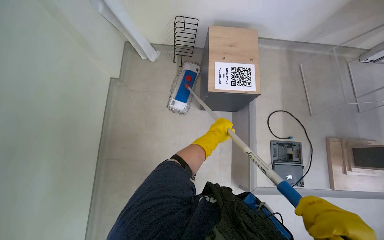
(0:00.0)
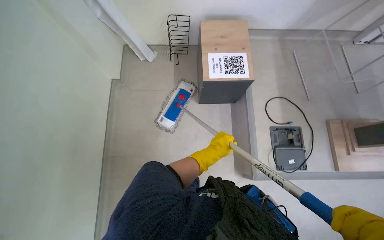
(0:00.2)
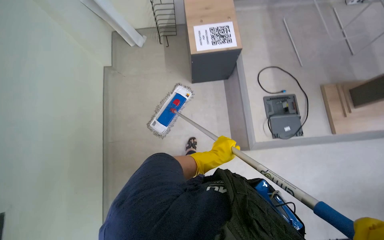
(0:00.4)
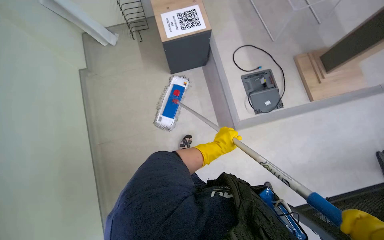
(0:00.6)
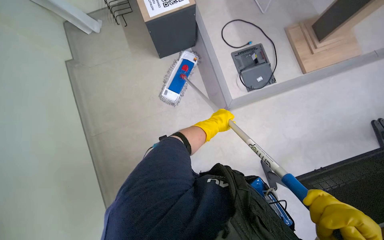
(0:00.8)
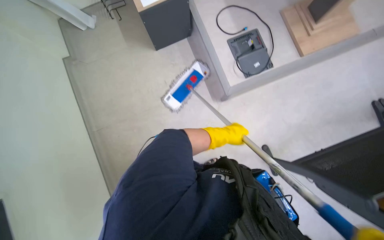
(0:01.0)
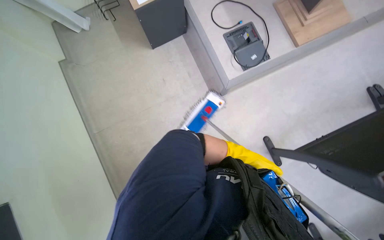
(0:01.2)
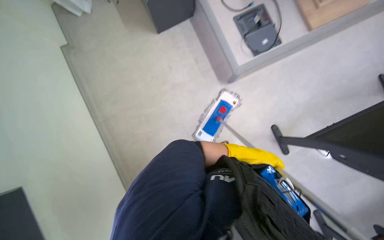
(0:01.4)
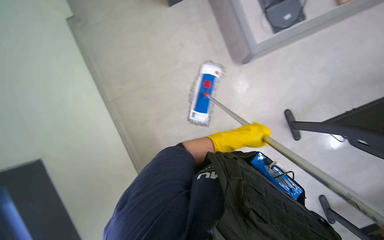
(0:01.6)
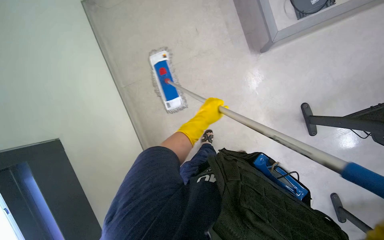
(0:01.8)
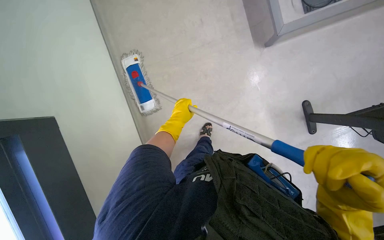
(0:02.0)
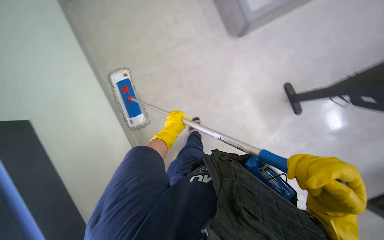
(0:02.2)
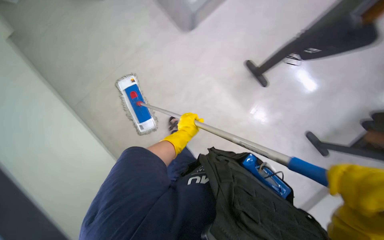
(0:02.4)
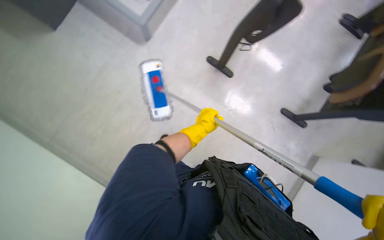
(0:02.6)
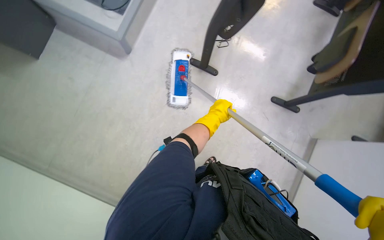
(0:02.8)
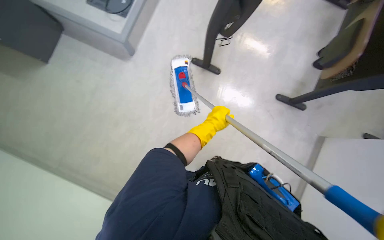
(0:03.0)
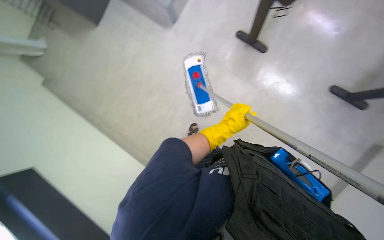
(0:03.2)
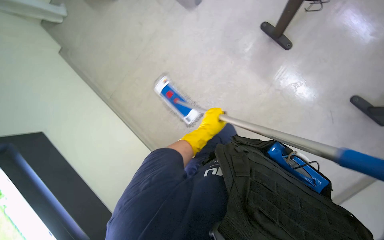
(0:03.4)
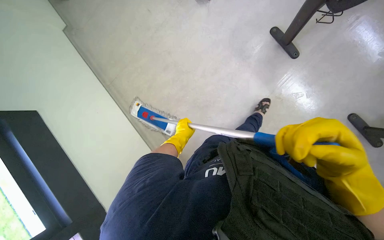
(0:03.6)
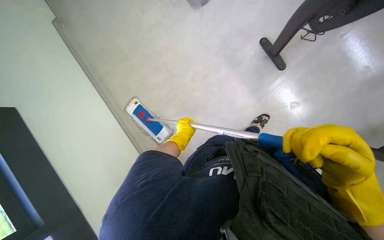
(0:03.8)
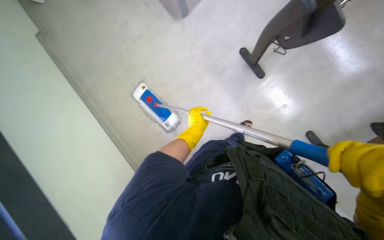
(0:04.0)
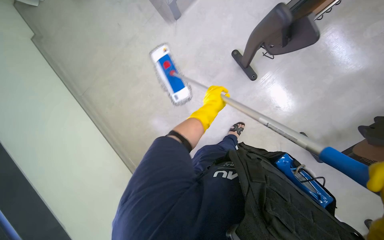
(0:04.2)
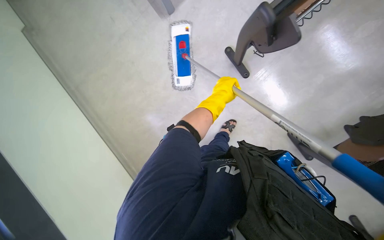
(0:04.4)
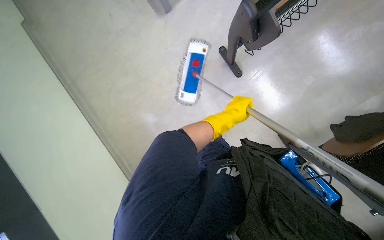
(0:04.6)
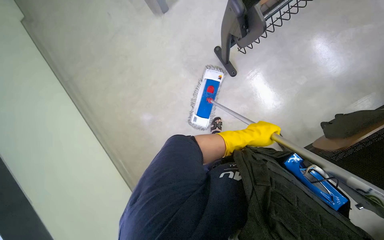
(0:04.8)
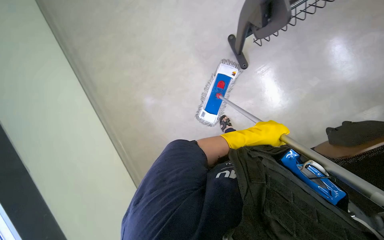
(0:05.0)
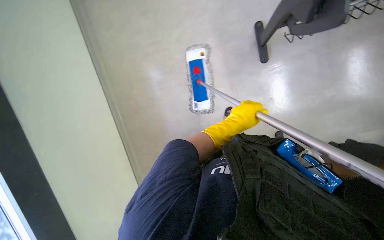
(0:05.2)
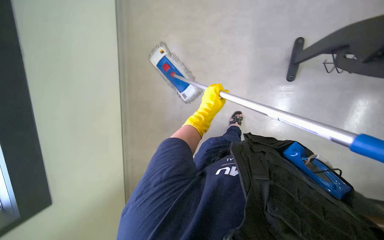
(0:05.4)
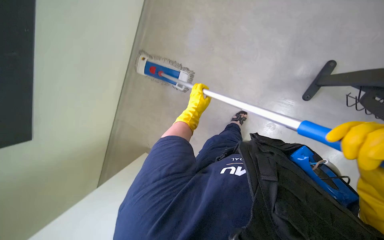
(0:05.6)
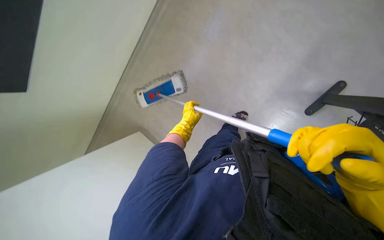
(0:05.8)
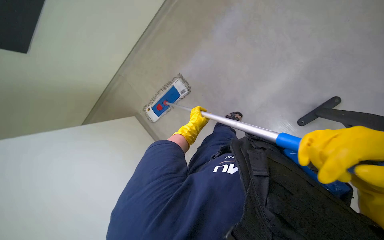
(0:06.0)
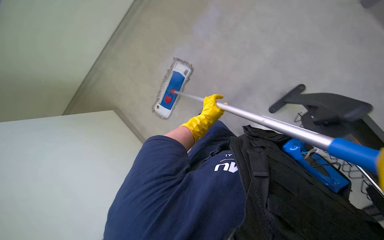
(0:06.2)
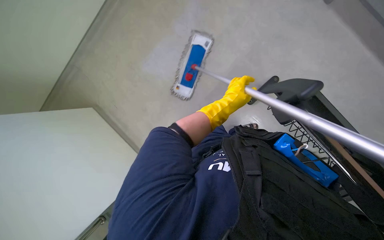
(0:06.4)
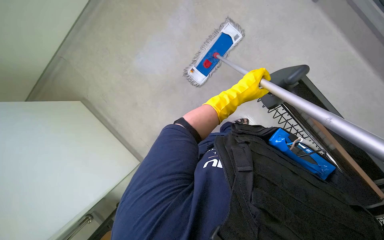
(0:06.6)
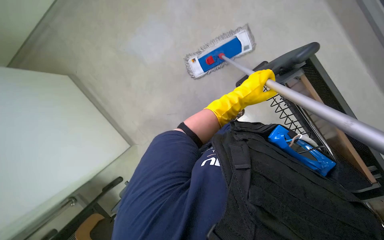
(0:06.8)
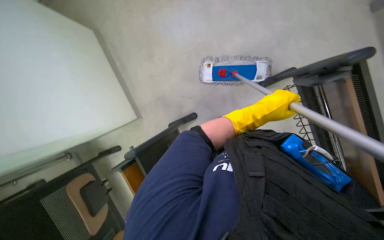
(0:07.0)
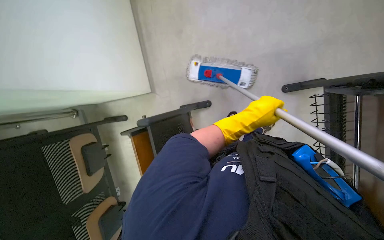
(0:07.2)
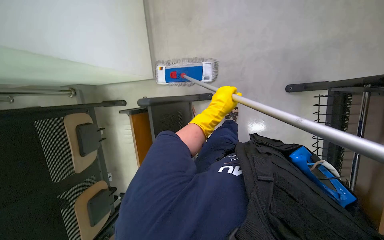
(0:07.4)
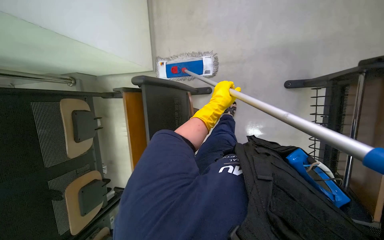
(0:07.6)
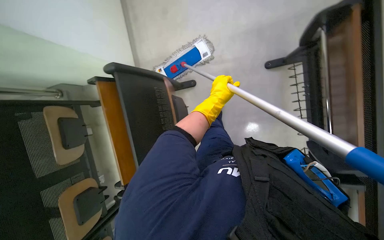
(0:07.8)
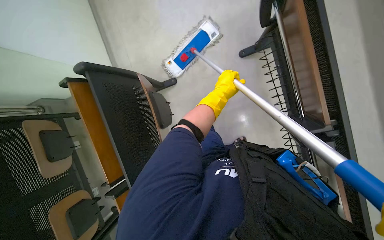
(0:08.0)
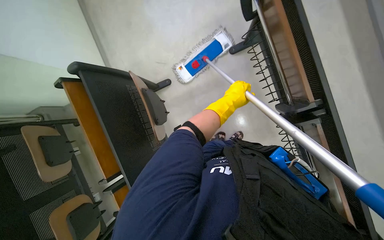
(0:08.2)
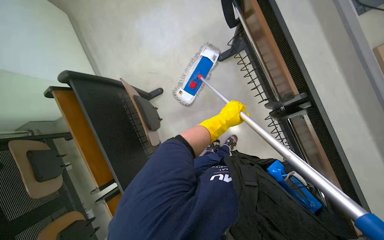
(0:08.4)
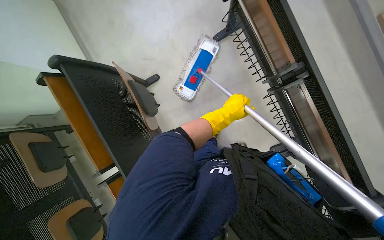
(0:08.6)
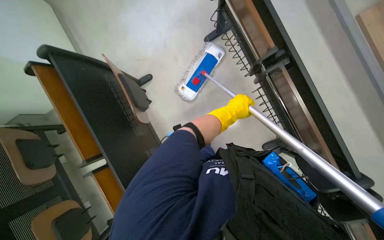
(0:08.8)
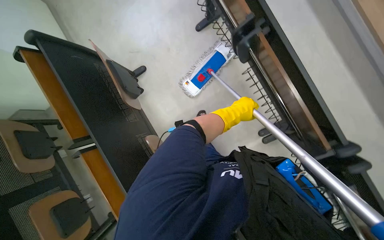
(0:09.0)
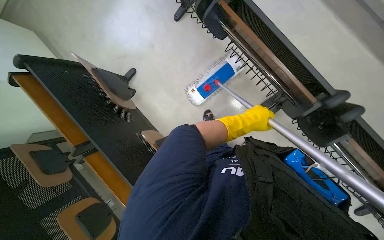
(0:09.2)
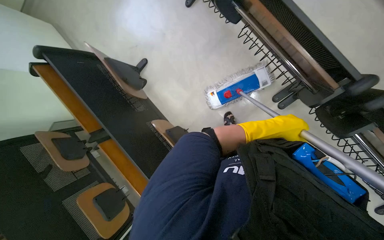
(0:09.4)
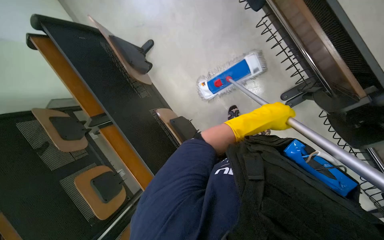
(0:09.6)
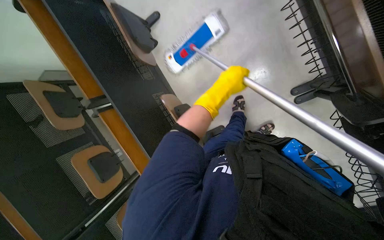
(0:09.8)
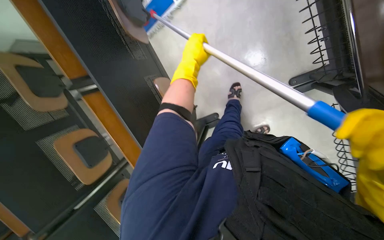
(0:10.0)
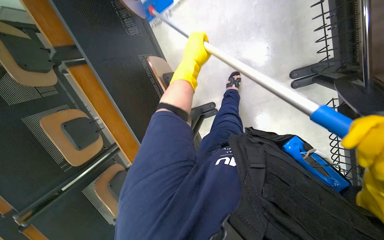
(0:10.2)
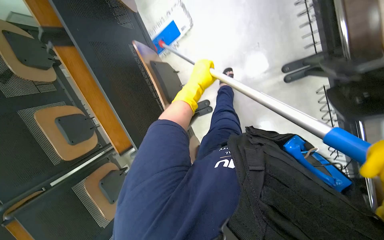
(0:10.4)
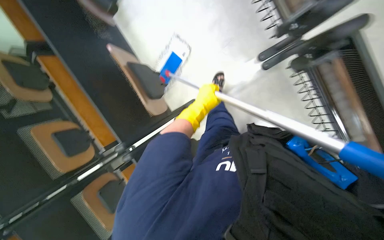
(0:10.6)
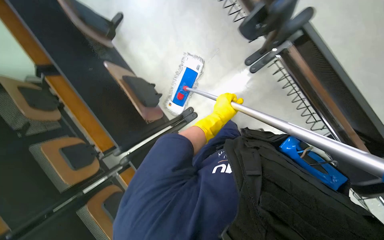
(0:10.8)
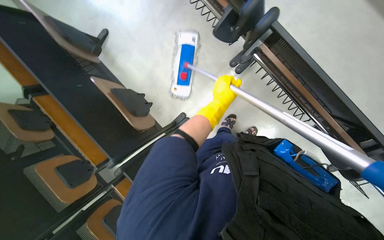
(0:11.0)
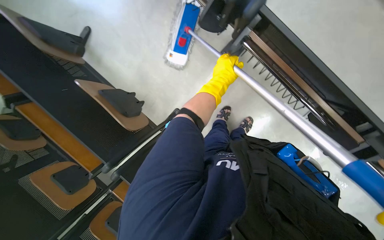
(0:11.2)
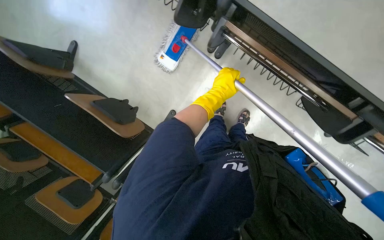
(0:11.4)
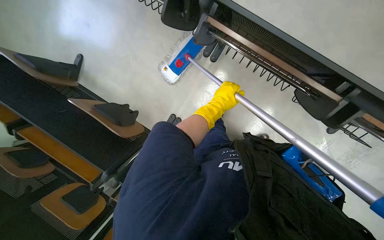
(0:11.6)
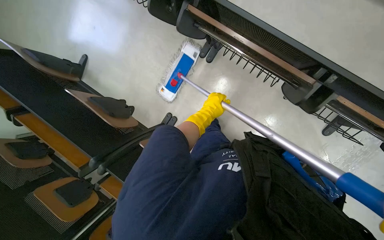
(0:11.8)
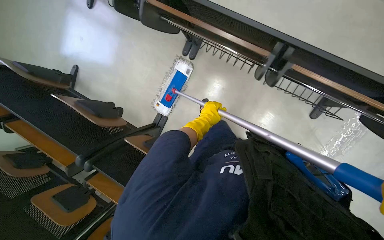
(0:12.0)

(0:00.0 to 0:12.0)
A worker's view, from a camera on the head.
Job: mopping floor.
The whole recording: Mopping lecture hall floor. The worker mops the floor in the lecture hall, moving chairs and other items as needed to clean the area.
0:00.0 - 0:01.6: The camera is carried approximately 50 cm. The camera pitches downward, by roughly 15 degrees. Everything in view rotates roughly 30 degrees counterclockwise.
0:03.0 - 0:04.4: The left hand goes farther from the camera and returns, roughly 10 cm each way.
0:04.4 - 0:06.0: The left hand moves to the left, down the picture and farther from the camera, about 20 cm.
0:06.0 - 0:07.6: The left hand moves nearer to the camera and to the right, approximately 20 cm.
0:07.6 - 0:09.0: The left hand shifts approximately 20 cm to the right.
0:09.0 - 0:10.4: The camera pitches downward, by some 25 degrees. The left hand moves to the left, approximately 15 cm.
0:10.4 - 0:12.0: The wearer moves roughly 50 cm. The scene turns approximately 25 degrees counterclockwise in the picture.

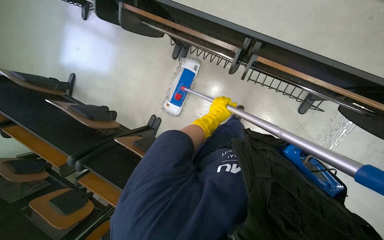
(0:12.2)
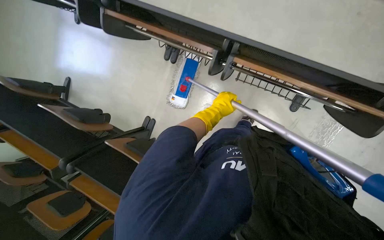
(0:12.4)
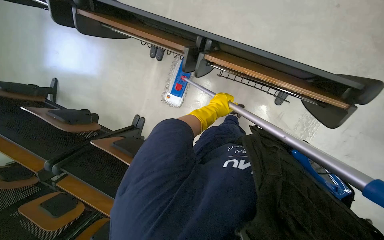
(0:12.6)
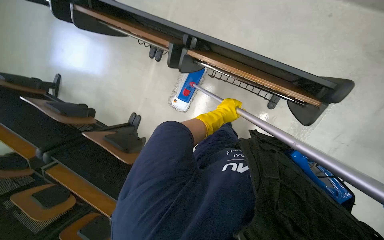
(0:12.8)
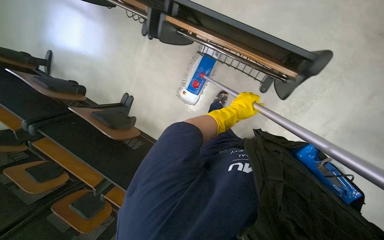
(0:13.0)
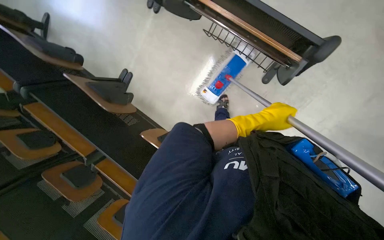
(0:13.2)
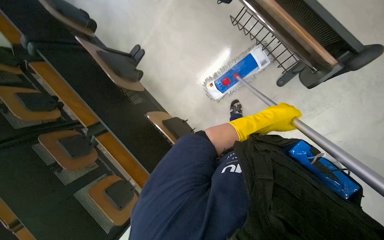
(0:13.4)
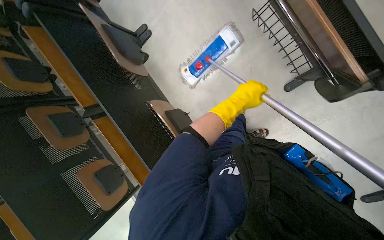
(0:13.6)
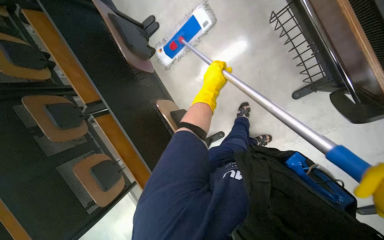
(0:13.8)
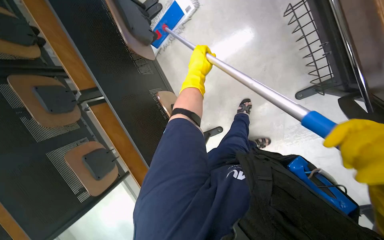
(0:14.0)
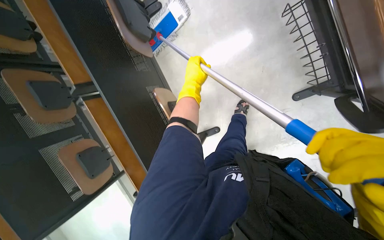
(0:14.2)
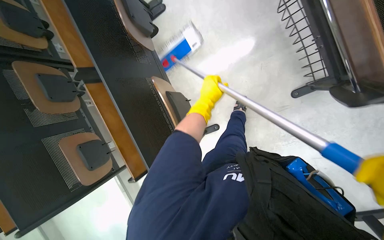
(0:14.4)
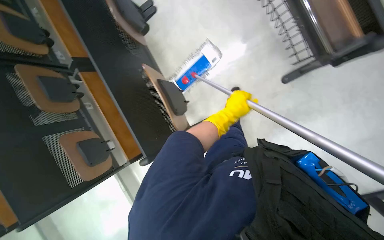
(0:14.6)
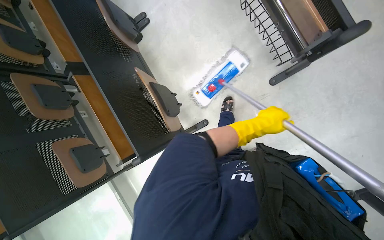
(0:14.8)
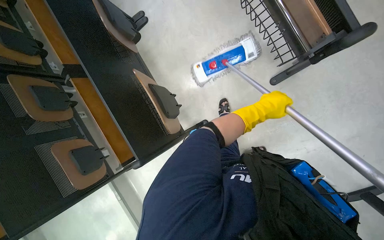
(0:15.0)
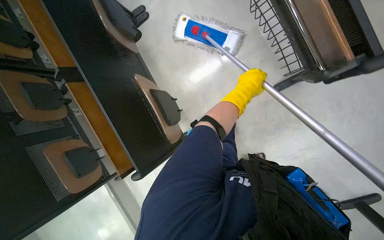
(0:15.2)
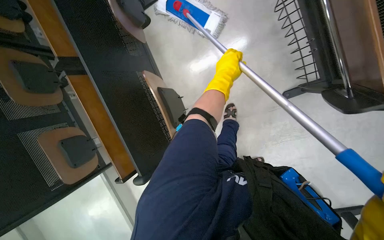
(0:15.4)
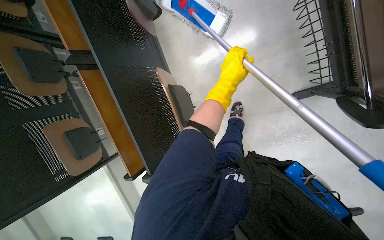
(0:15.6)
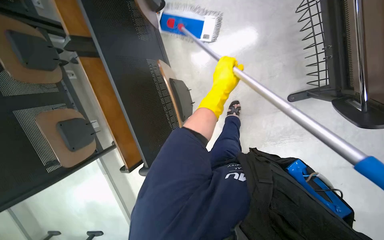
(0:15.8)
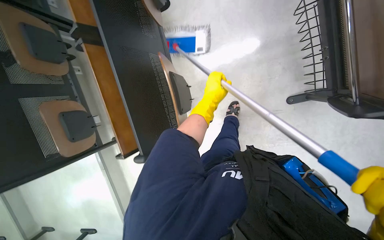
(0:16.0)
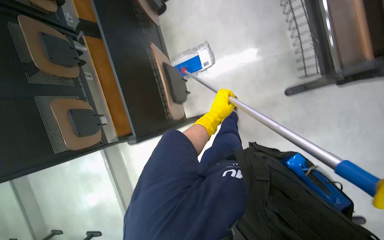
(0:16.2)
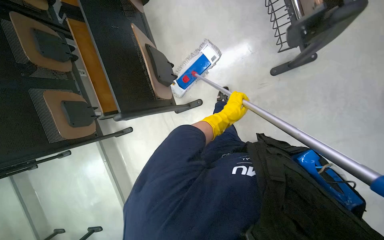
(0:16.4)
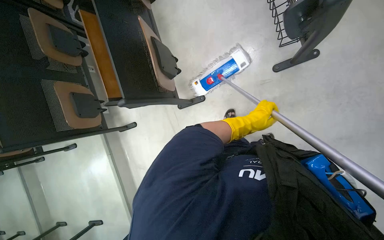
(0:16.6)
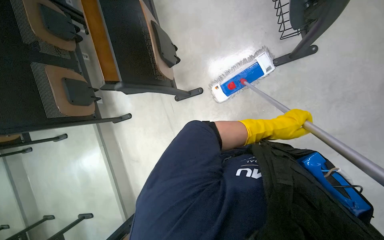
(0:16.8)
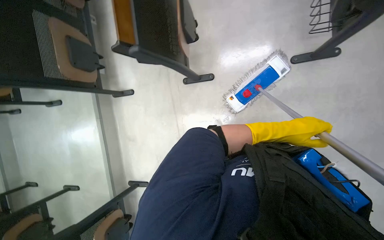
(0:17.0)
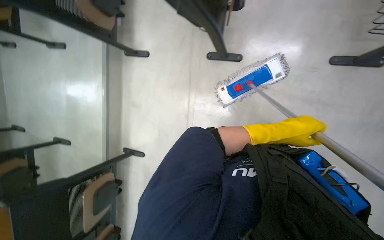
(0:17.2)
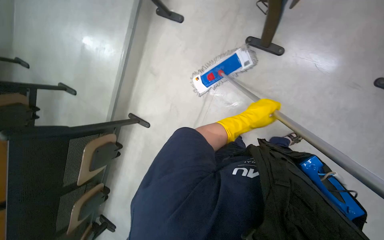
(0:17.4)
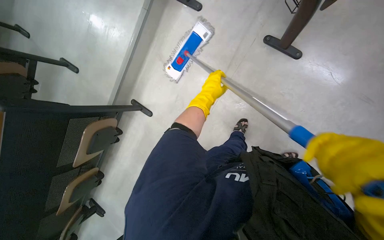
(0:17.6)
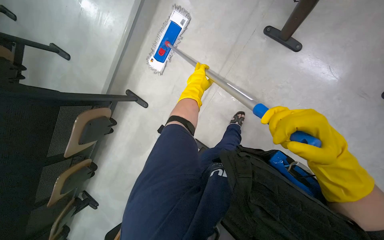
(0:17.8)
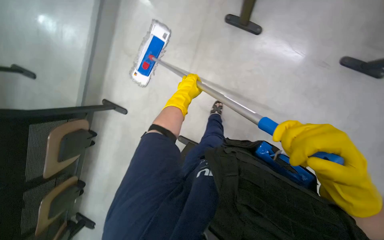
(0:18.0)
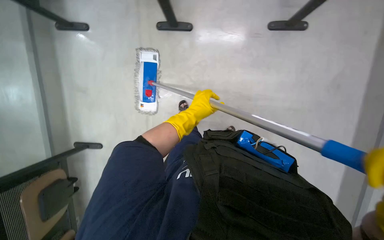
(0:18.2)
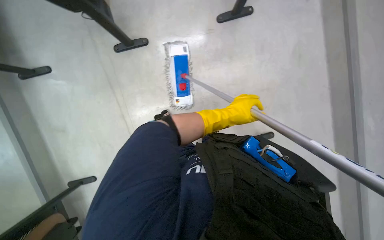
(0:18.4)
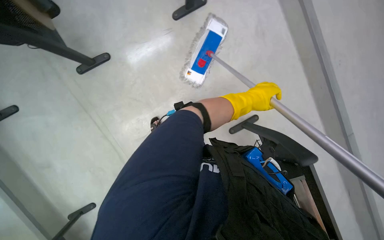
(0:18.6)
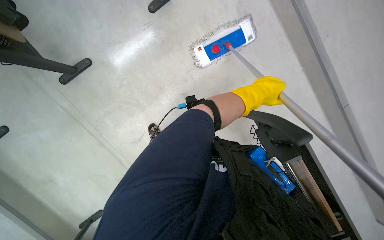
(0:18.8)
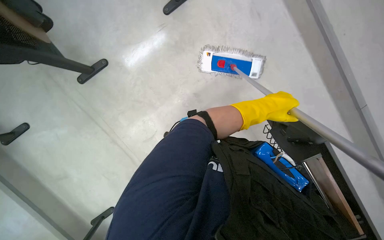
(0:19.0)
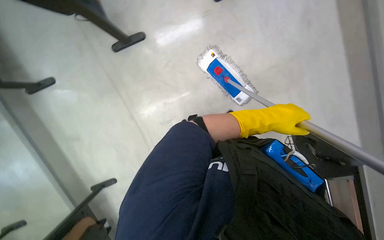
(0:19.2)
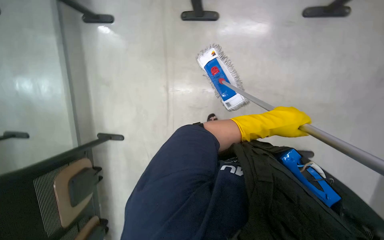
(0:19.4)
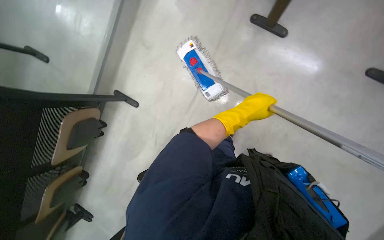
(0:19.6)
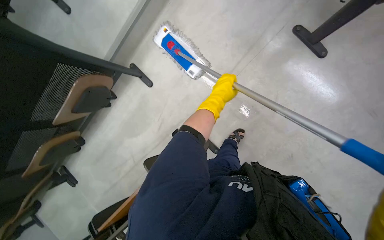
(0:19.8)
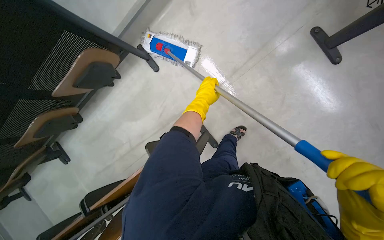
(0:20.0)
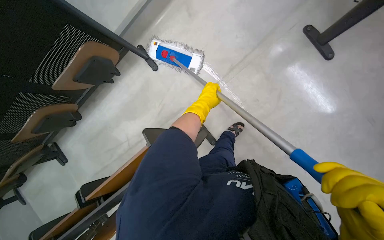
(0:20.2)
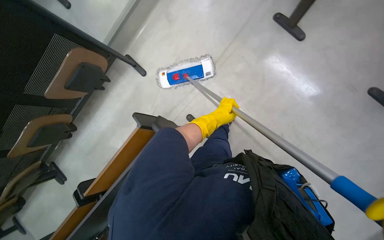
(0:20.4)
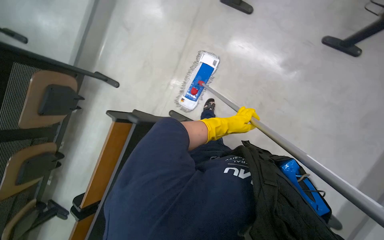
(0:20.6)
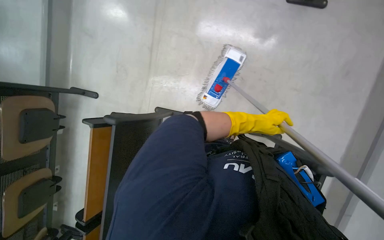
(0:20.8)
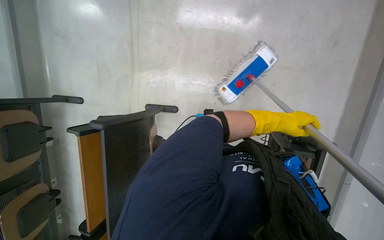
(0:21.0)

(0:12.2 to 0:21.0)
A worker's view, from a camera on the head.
Job: mopping floor.
The whole recording: Mopping lecture hall floor. The worker mops the floor in the lecture hall, moving chairs and other items as needed to clean the area.
0:12.2 - 0:13.6: The view tilts about 15 degrees downward. The scene rotates clockwise by roughly 25 degrees.
0:13.6 - 0:15.2: The left hand moves left and right over some 25 cm, changing direction 2 times.
0:15.2 - 0:16.6: The left hand travels down the picture by approximately 35 cm.
0:16.6 - 0:18.0: The camera is carried some 60 cm. The camera is aimed roughly 15 degrees further to the right. The view tips downward by roughly 20 degrees. The scene turns about 40 degrees clockwise in the picture.
0:18.0 - 0:19.6: The left hand shifts some 25 cm to the right.
0:19.6 - 0:21.0: The camera travels about 40 cm. The scene turns roughly 35 degrees counterclockwise in the picture.
